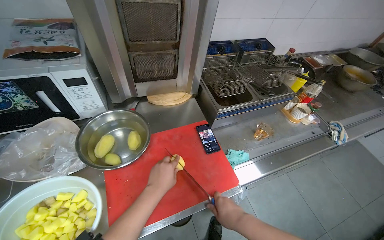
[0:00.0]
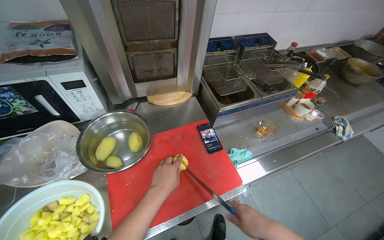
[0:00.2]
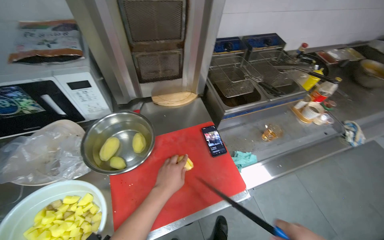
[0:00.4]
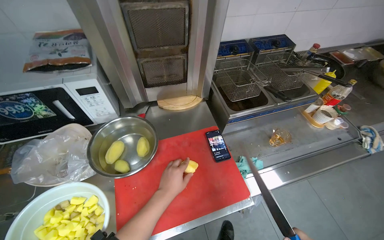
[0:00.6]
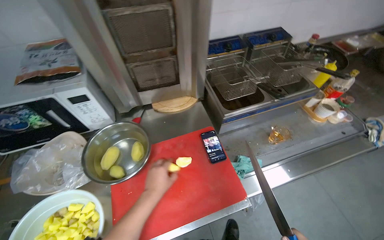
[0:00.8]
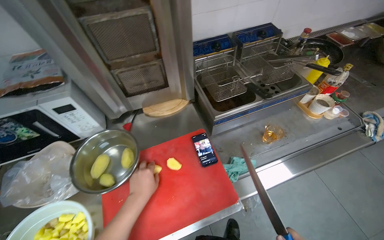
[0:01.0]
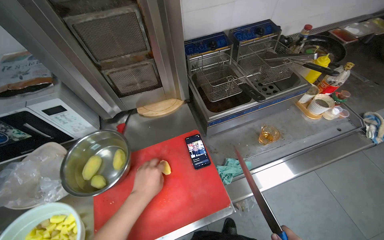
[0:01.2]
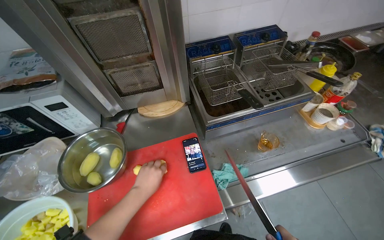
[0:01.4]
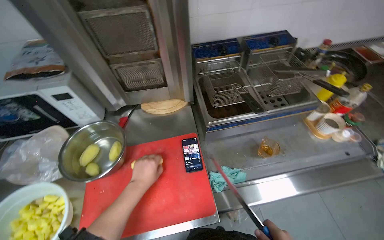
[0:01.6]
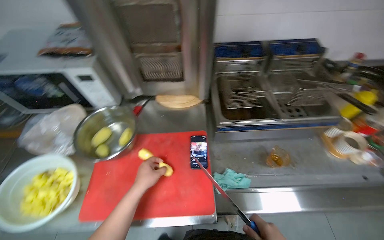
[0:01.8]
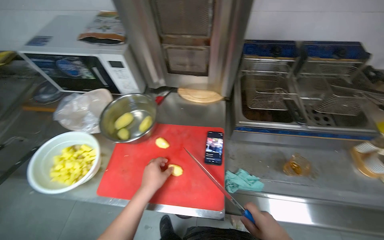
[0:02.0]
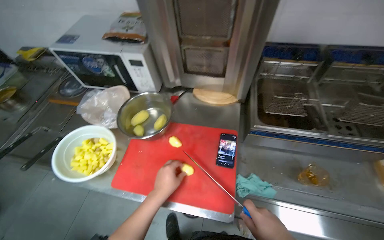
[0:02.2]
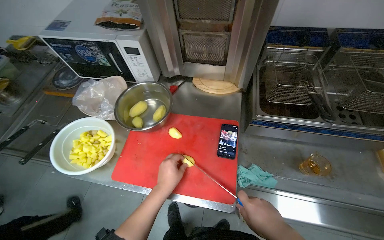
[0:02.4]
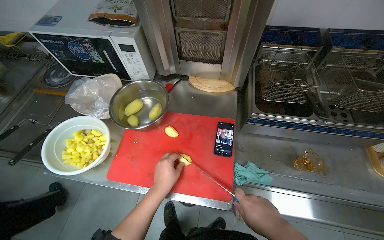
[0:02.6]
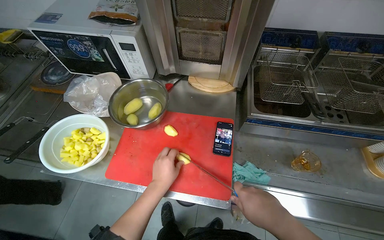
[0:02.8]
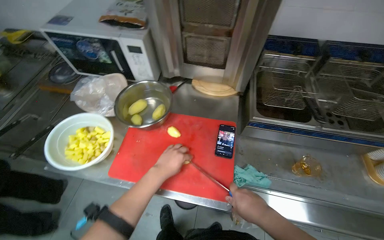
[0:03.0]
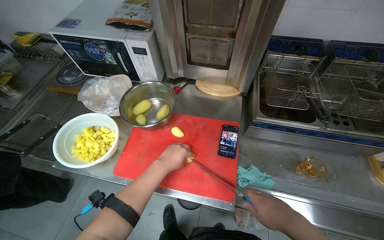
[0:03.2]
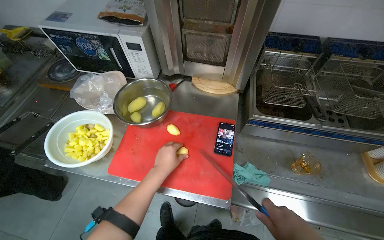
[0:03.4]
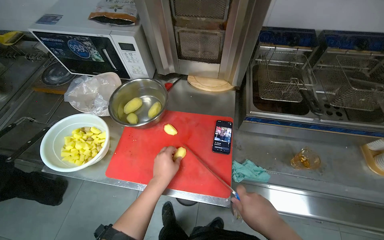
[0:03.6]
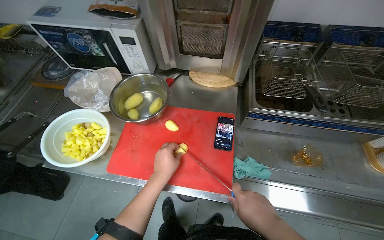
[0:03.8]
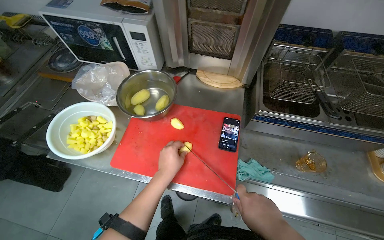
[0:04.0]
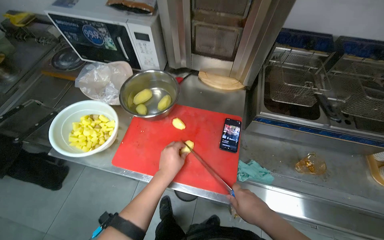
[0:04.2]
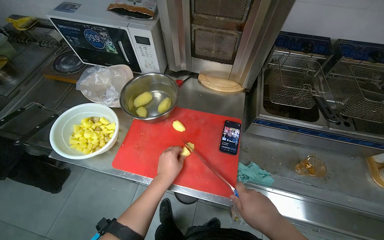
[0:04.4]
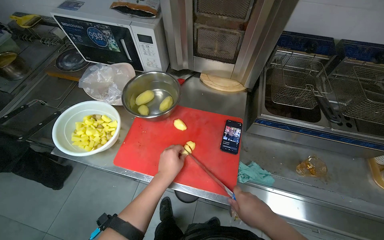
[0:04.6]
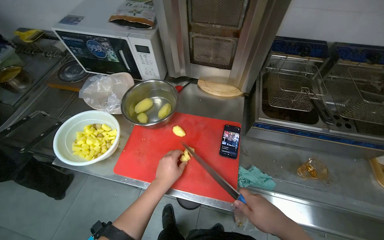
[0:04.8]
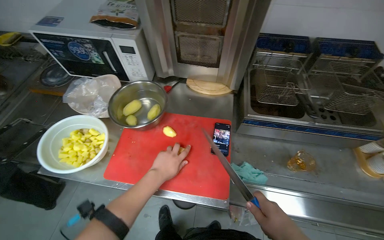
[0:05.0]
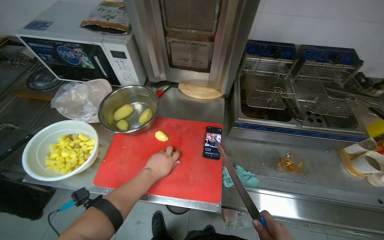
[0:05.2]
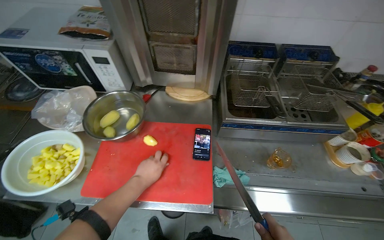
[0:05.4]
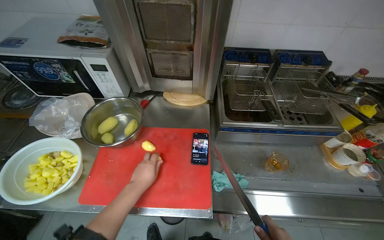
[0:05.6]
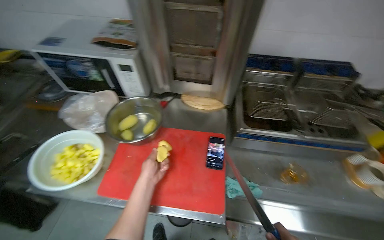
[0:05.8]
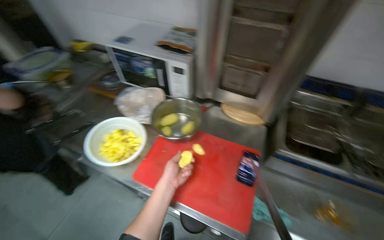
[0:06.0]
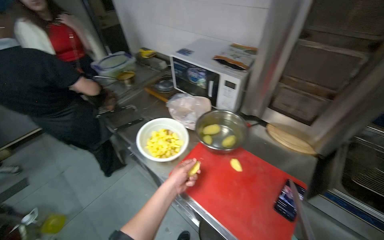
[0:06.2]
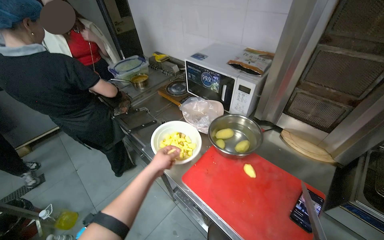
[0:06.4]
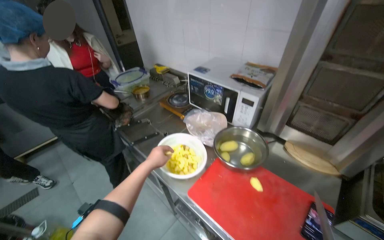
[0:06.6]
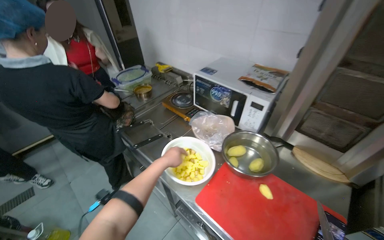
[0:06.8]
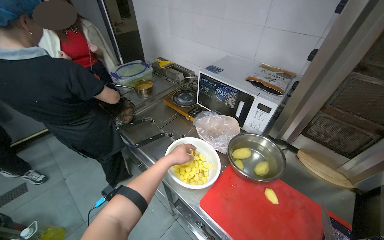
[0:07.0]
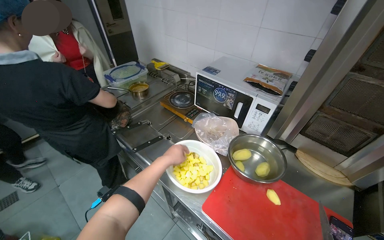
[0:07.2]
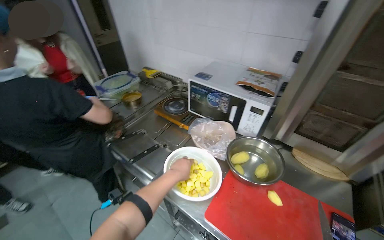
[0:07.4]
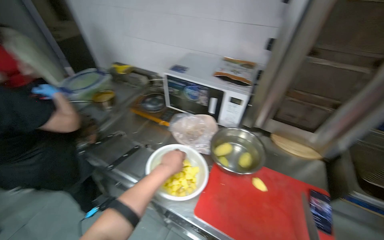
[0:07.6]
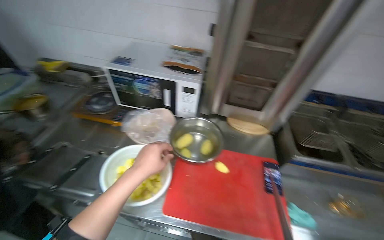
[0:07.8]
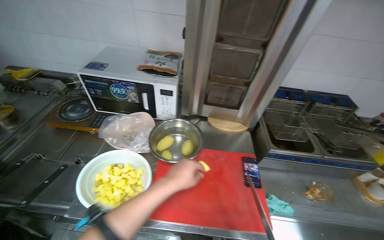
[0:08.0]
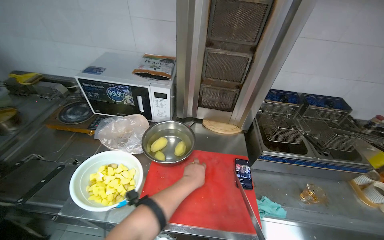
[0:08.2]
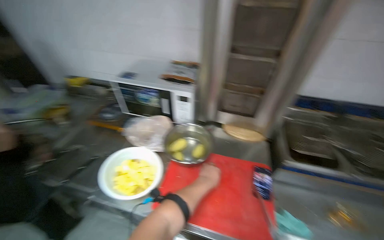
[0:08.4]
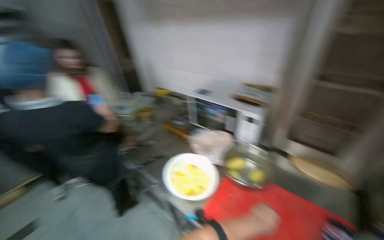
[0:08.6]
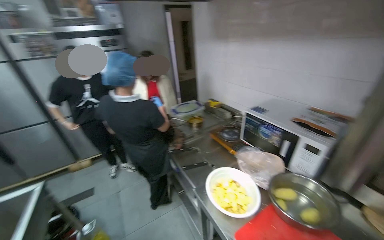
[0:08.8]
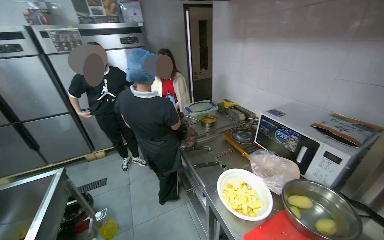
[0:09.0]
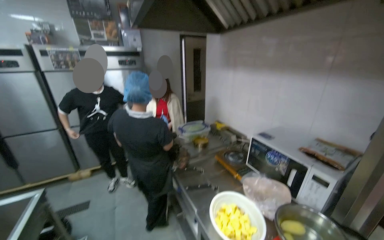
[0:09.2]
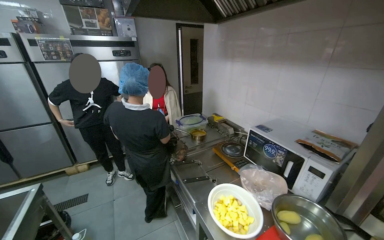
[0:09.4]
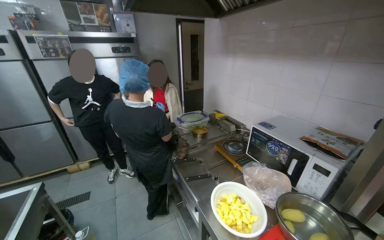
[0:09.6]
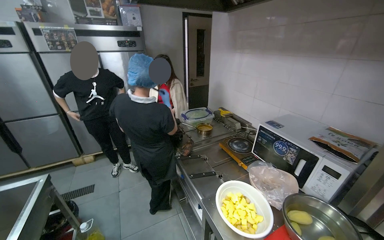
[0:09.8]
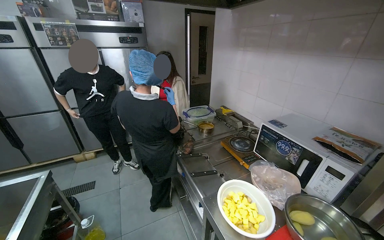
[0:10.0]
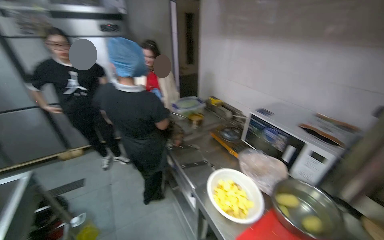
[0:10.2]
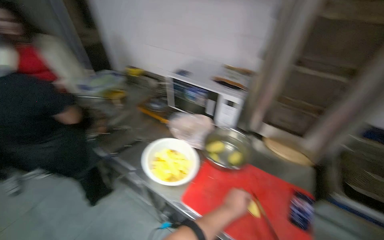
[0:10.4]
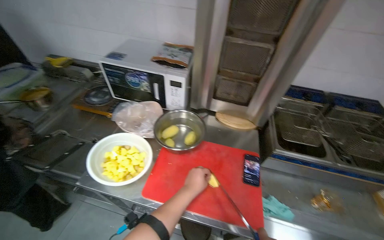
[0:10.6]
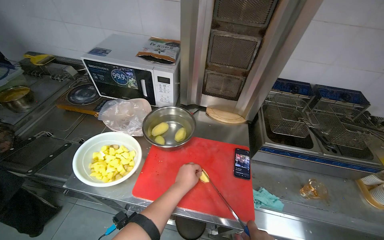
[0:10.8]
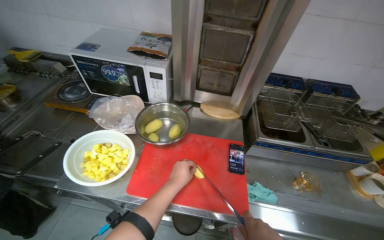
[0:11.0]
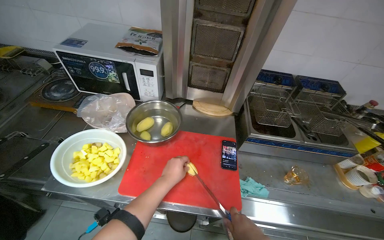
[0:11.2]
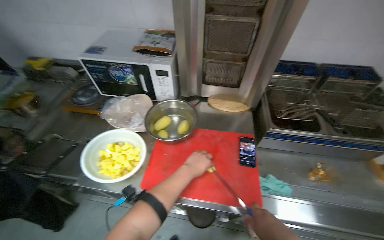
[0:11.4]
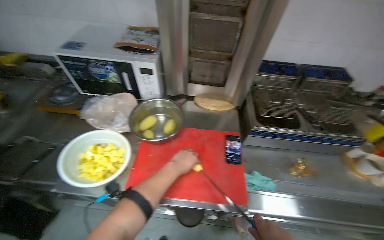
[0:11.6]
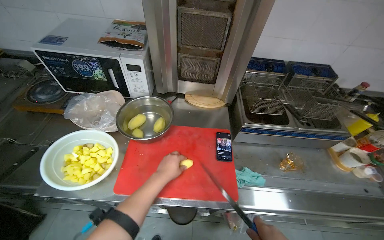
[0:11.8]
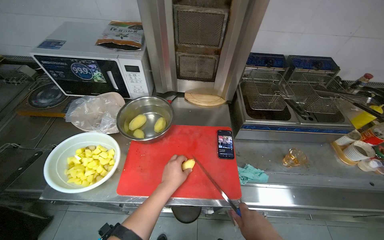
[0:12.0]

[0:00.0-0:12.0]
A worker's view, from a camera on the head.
Job: preparing food.
The whole recording: Slicing potatoes for preparation. The worker picks up potatoes from a bowl and slices them into pieces on a red cutting board.
0:01.6 to 0:03.0: The head rotates about 25 degrees to the left.
0:07.6 to 0:09.0: The head rotates roughly 40 degrees to the left.
0:09.0 to 0:10.4: The wearer looks roughly 35 degrees further to the right. The view tilts some 15 degrees downward.
0:10.4 to 0:12.0: The wearer looks roughly 30 degrees further to the right. The view tips downward by about 15 degrees.

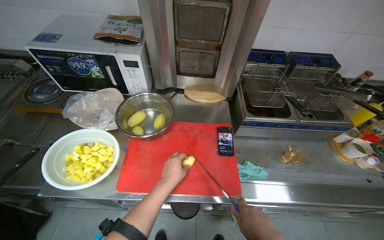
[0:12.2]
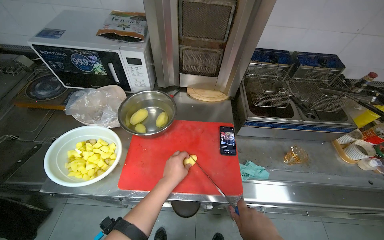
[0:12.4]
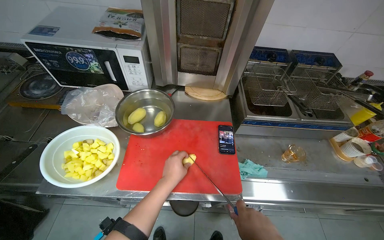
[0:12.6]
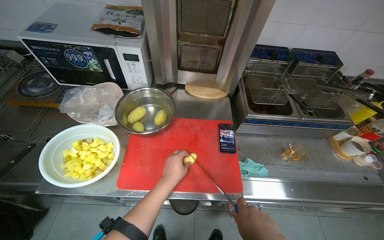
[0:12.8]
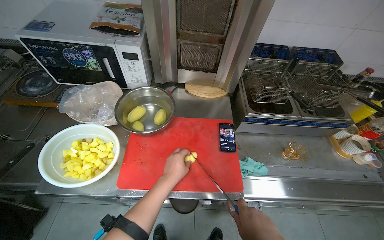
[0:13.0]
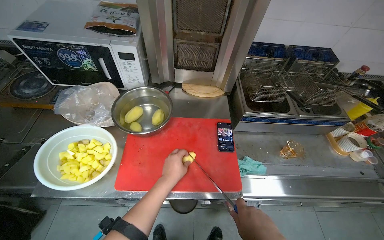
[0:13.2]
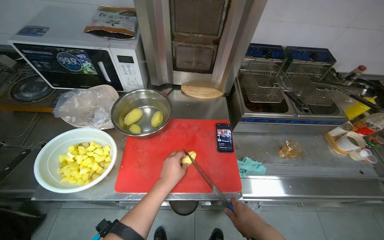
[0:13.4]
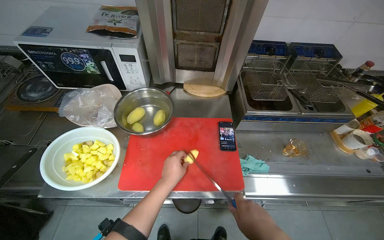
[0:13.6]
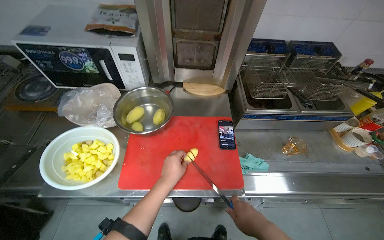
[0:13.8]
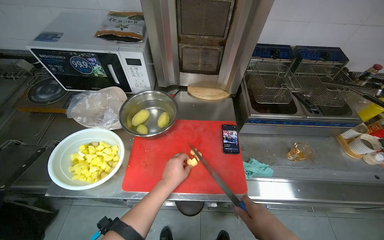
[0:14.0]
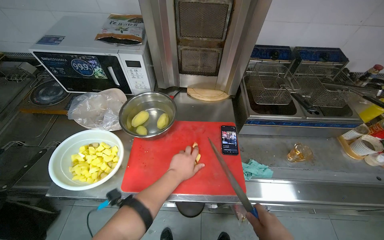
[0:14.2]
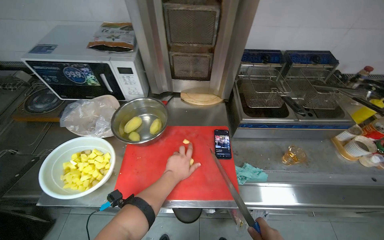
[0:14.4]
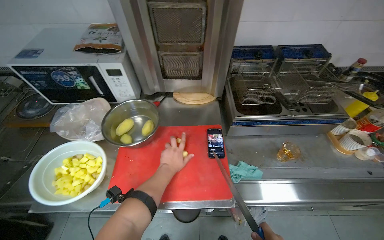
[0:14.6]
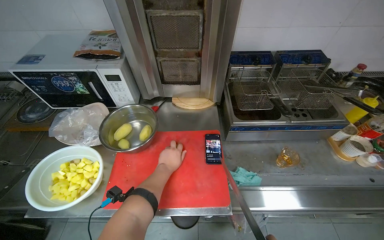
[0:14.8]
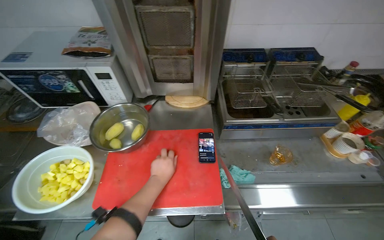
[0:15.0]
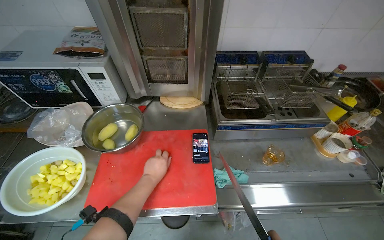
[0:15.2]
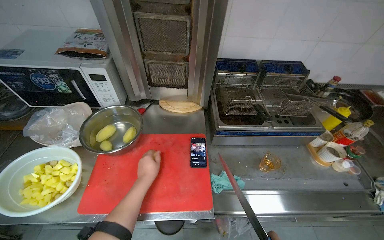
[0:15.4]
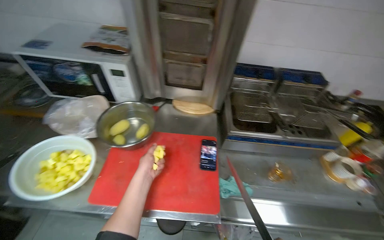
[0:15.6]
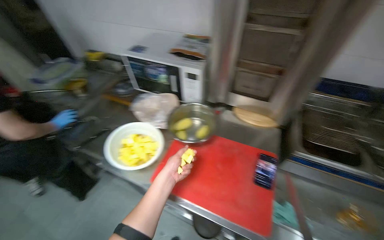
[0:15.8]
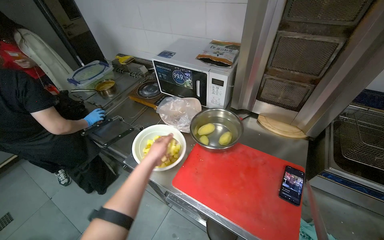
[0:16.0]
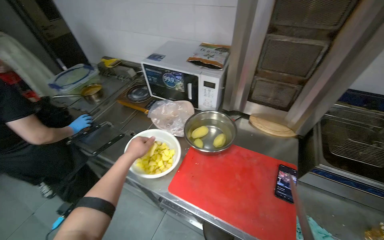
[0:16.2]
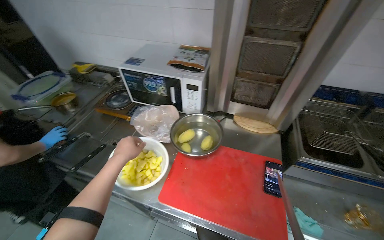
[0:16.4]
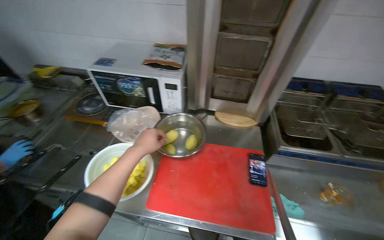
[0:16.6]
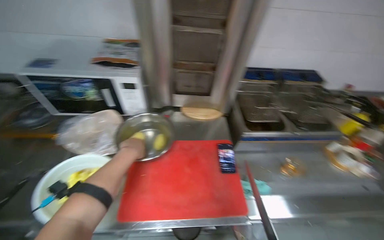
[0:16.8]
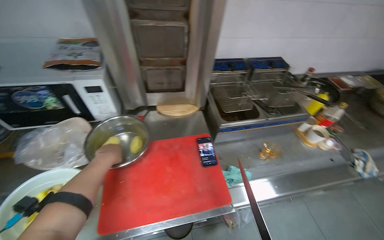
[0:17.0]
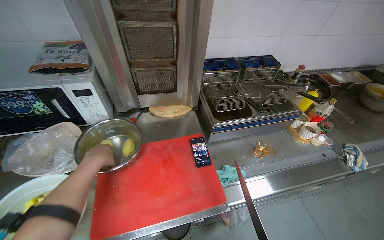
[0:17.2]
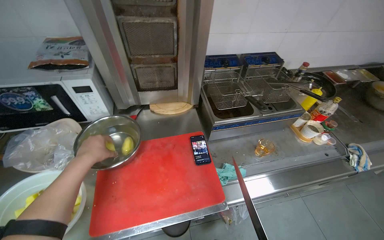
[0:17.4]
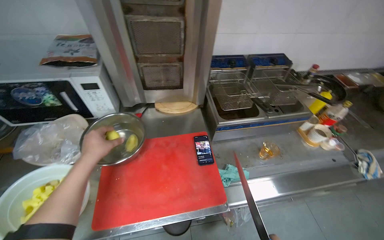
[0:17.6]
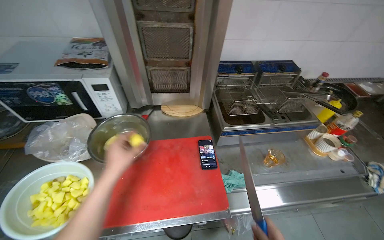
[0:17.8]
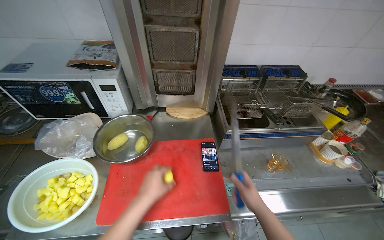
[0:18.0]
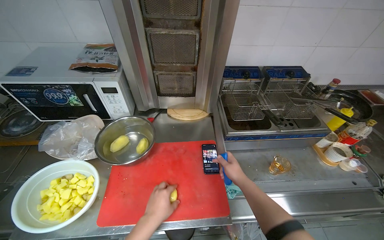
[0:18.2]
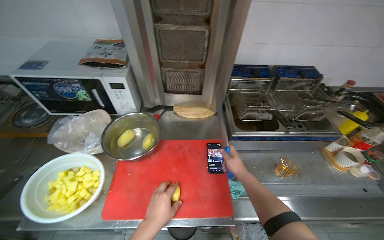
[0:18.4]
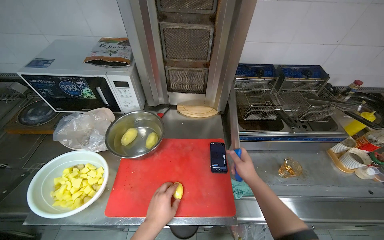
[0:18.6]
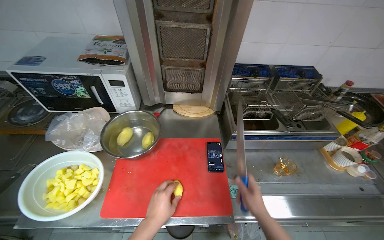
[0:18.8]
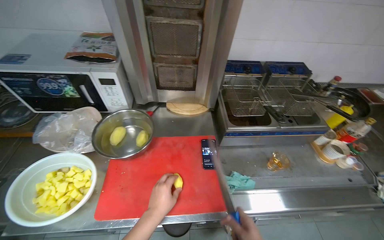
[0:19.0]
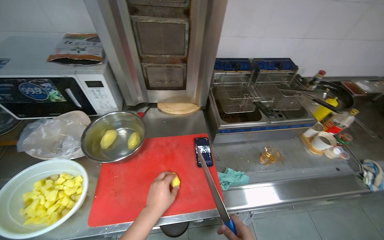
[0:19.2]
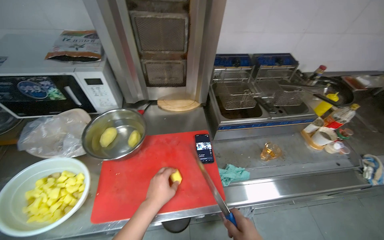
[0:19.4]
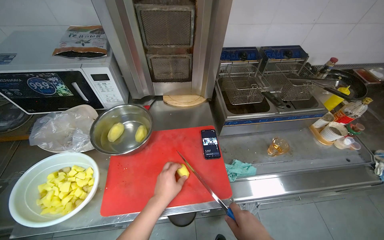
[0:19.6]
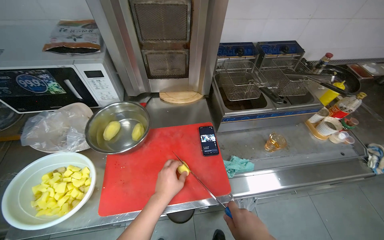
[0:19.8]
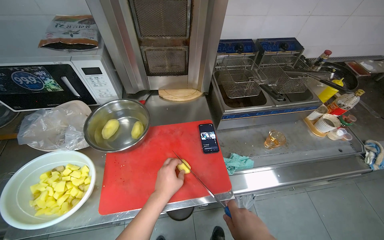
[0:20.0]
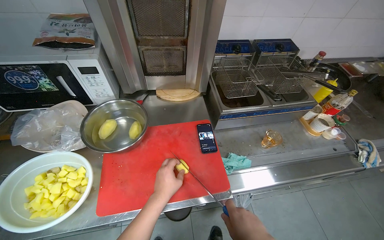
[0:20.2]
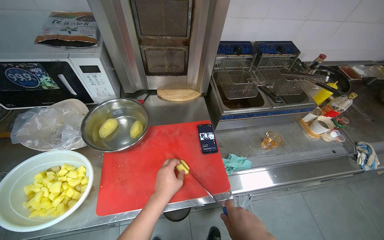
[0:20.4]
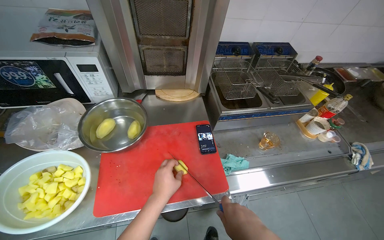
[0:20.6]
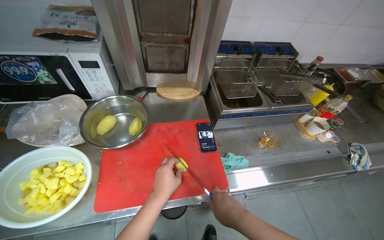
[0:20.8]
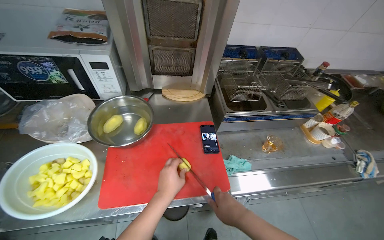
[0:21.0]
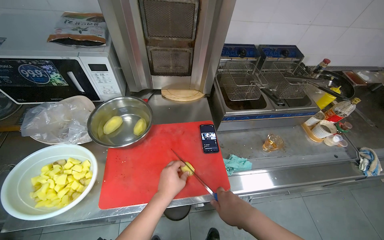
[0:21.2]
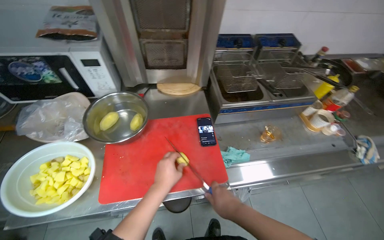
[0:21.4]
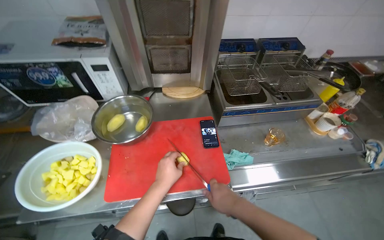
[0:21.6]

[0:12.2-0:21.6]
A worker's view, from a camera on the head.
Job: preparing food.
The whole recording: Slicing potatoes for preparation. The worker picks up potatoes from a bowl and slices them into pieces on a red cutting board.
0:17.0 to 0:18.4: The left hand heads down the picture and to the right, covering approximately 25 cm.
0:18.4 to 0:20.0: The left hand moves farther from the camera, approximately 10 cm.
